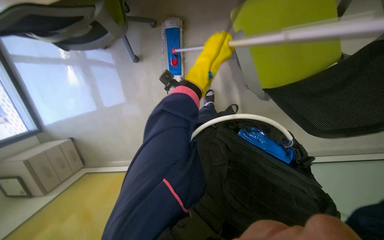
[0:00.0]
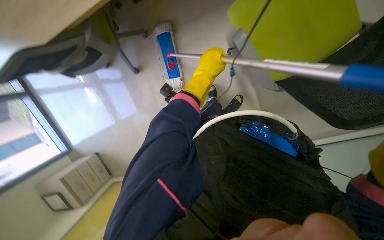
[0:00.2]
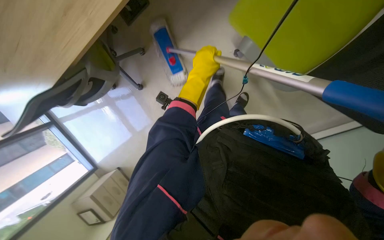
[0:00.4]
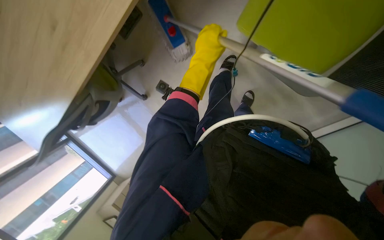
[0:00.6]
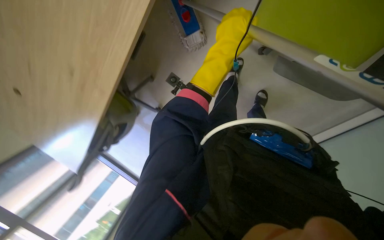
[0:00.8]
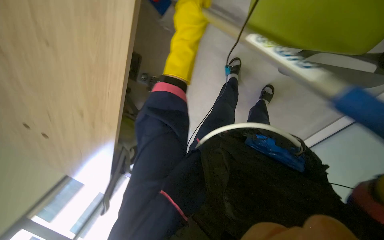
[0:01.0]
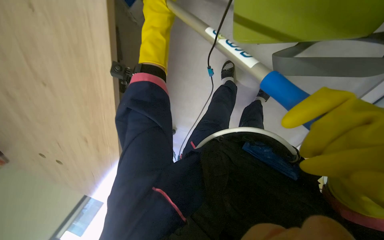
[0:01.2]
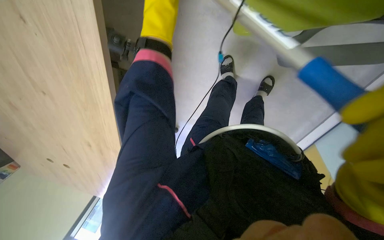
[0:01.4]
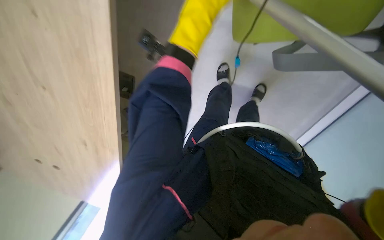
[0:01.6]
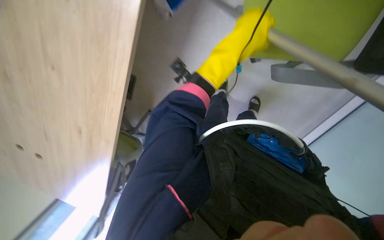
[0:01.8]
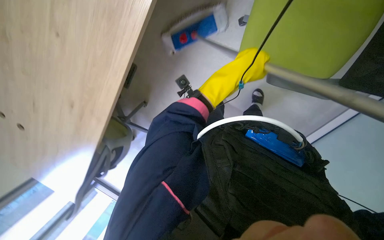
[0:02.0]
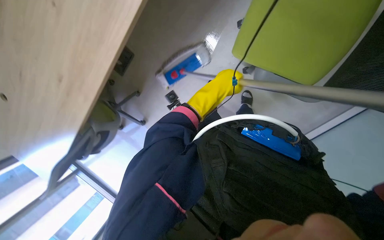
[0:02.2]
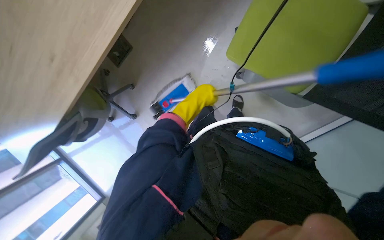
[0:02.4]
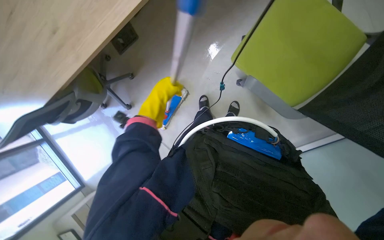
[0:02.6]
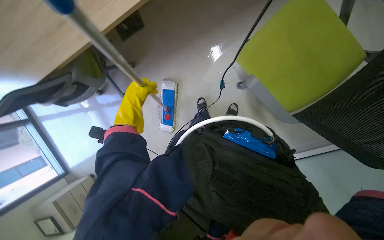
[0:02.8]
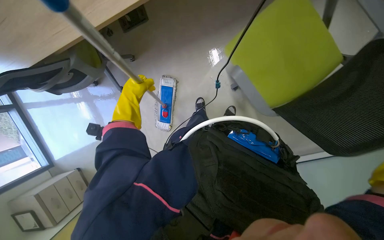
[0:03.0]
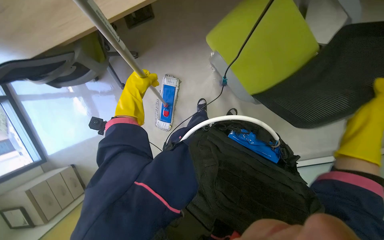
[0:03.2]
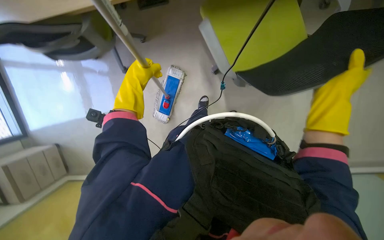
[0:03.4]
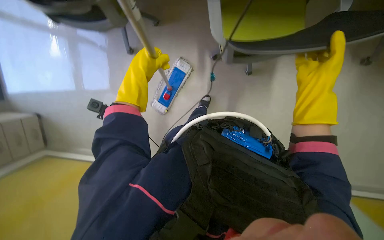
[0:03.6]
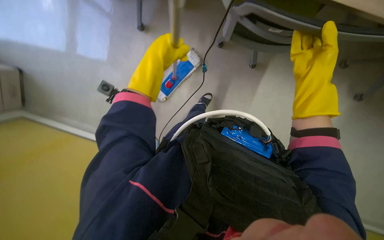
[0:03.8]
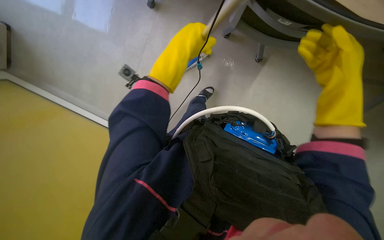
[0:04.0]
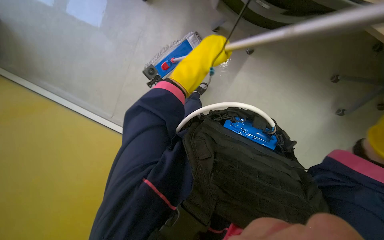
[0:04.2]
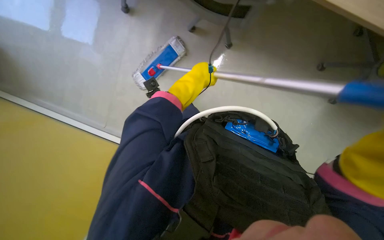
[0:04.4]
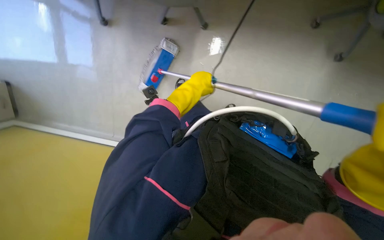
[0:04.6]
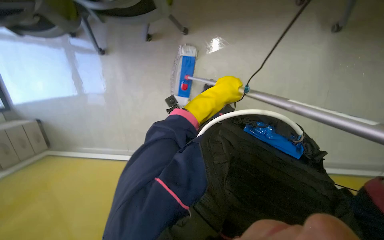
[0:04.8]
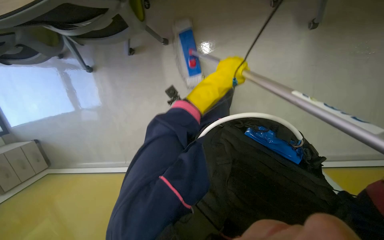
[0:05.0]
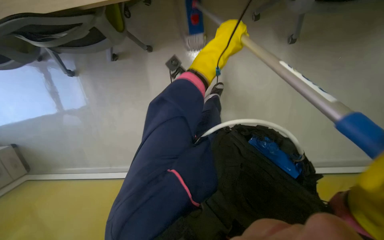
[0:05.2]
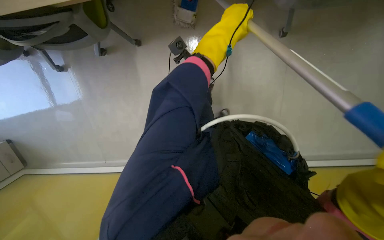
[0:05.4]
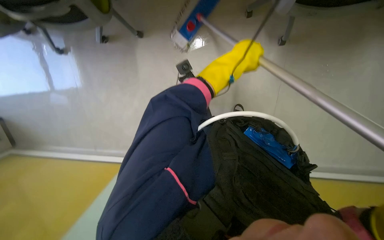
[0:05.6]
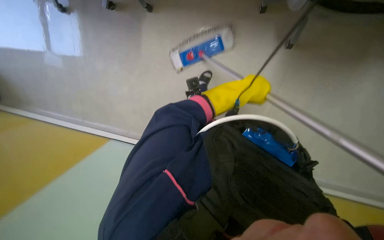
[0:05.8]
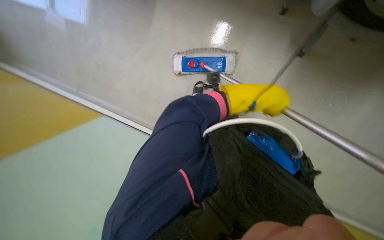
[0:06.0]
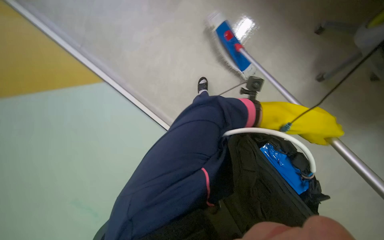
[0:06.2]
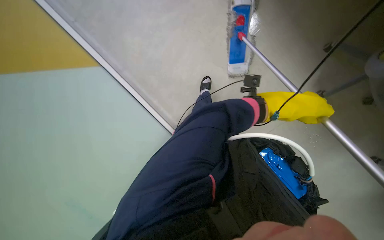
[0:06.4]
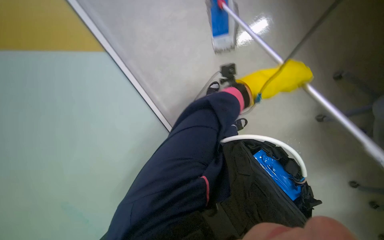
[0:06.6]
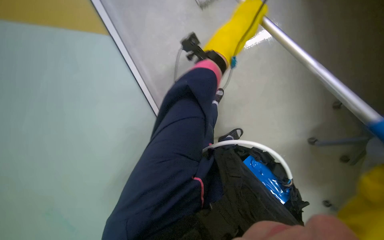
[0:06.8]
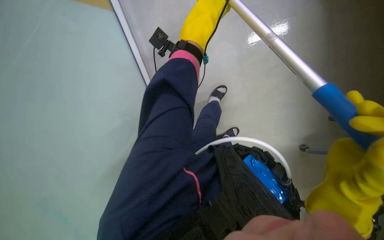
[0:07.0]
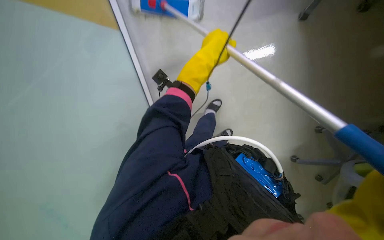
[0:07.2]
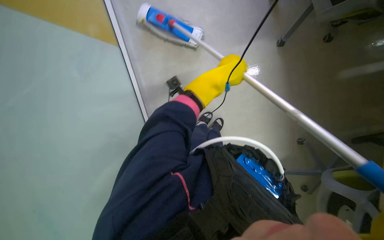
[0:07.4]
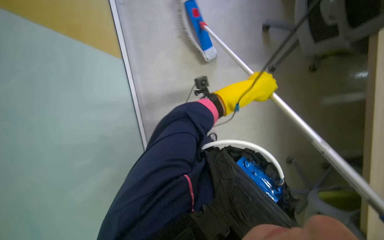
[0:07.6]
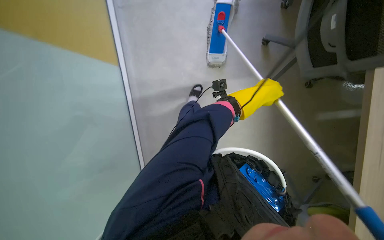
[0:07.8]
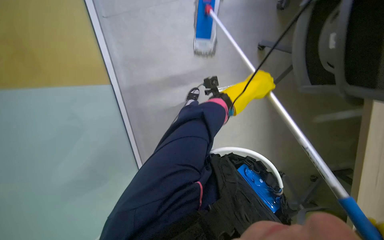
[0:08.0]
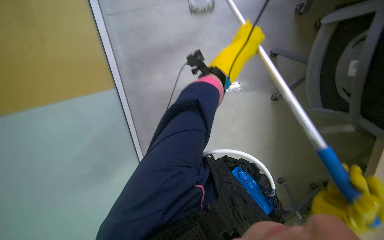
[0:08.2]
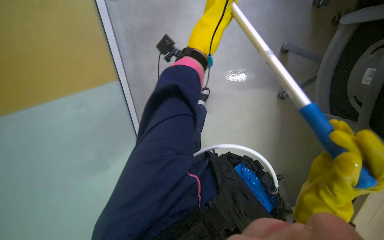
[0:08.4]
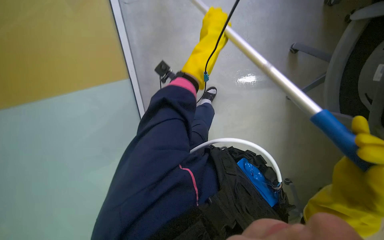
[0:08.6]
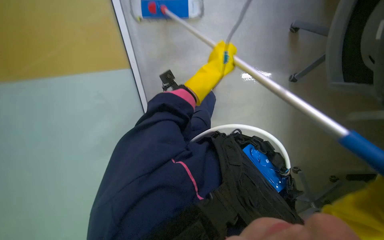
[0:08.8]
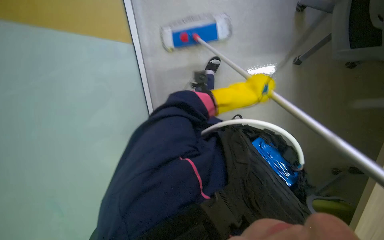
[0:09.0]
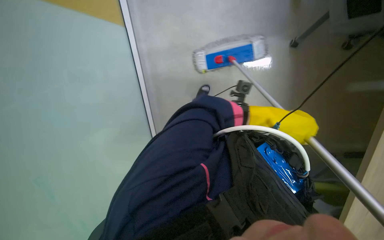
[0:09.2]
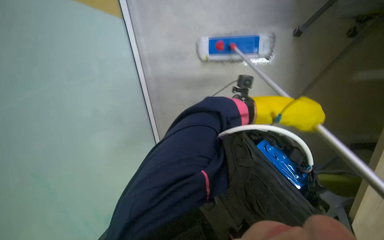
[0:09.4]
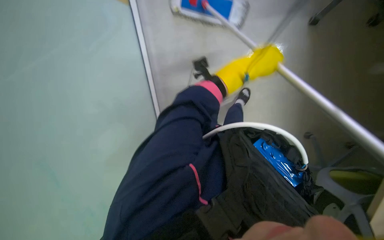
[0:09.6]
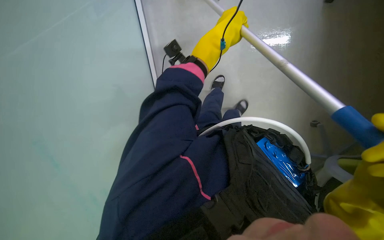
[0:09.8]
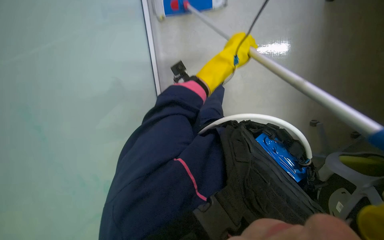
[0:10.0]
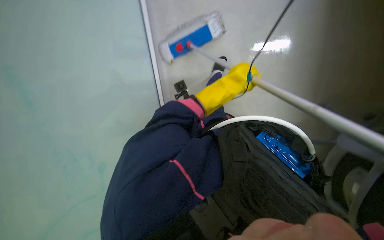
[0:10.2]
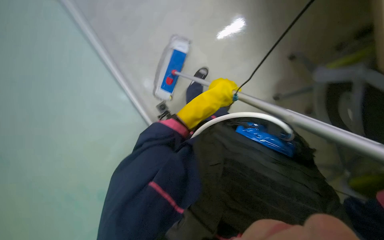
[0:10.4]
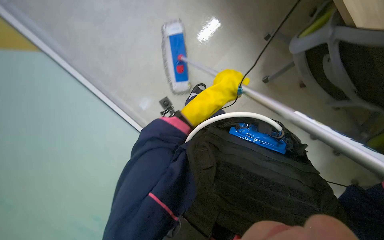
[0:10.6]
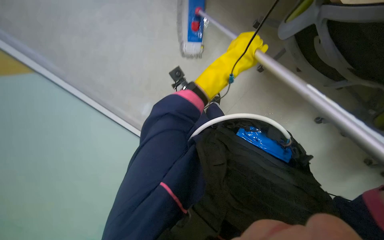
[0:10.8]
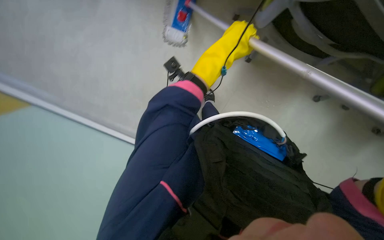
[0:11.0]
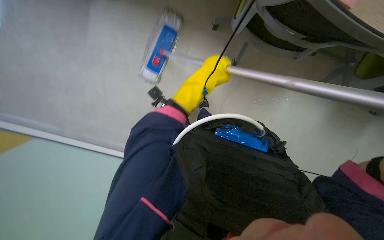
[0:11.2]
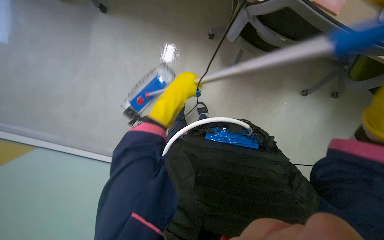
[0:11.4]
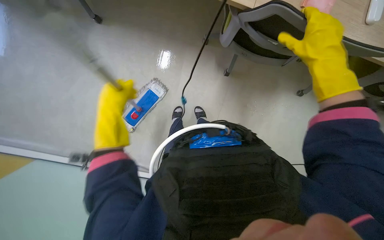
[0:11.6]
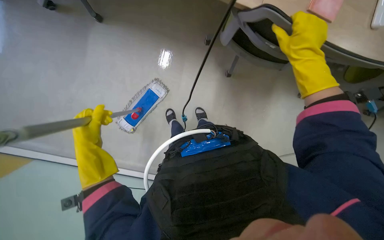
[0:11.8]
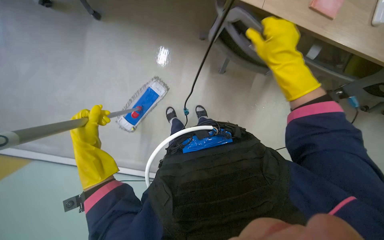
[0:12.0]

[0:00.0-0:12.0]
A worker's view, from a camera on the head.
Job: mopping floor.
The whole recording: Mopping the floor. The worker mops the floor, moving chairs and wringing the mop.
0:00.0 to 0:01.6: The view pans to the left by some 20 degrees. The scene rotates counterclockwise by approximately 30 degrees.
0:01.6 to 0:03.0: Everything in view rotates some 25 degrees clockwise. The left hand moves down the picture, farther from the camera and to the left, about 40 cm.
0:03.0 to 0:04.4: The left hand moves to the right, roughly 20 cm.
0:04.4 to 0:06.0: The left hand travels to the right by approximately 50 cm.
0:06.0 to 0:07.6: The left hand travels up the picture and back again, roughly 20 cm each way.
0:07.6 to 0:09.0: The left hand moves roughly 20 cm up the picture and comes back.
0:09.0 to 0:10.4: The left hand moves up and down the picture over approximately 20 cm, changing direction 2 times.
0:10.4 to 0:12.0: The left hand goes some 30 cm to the left.

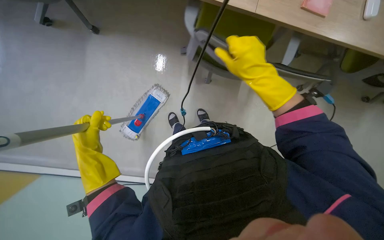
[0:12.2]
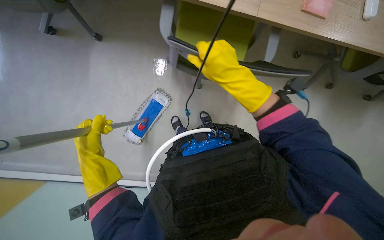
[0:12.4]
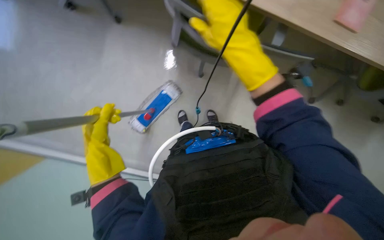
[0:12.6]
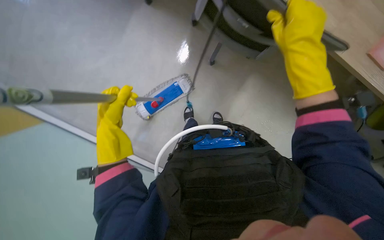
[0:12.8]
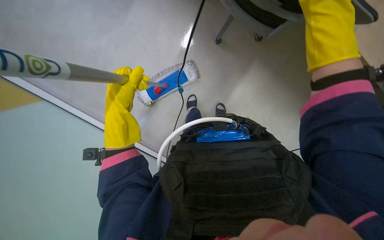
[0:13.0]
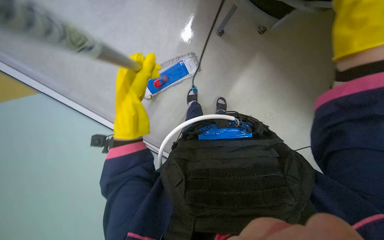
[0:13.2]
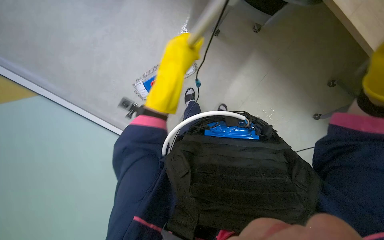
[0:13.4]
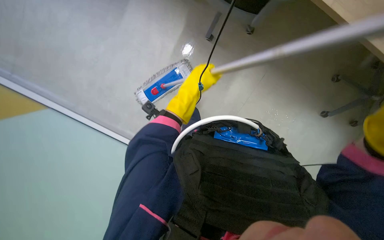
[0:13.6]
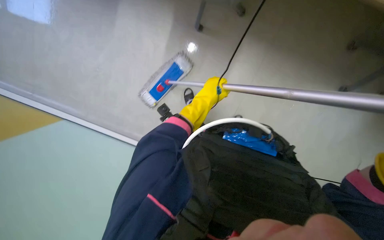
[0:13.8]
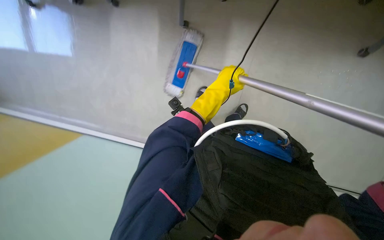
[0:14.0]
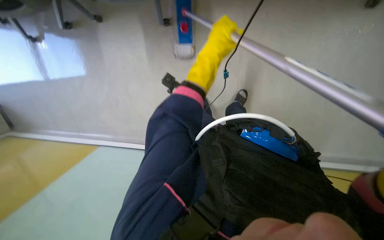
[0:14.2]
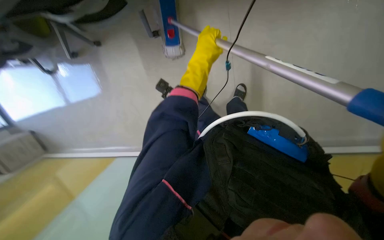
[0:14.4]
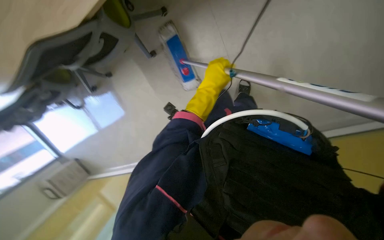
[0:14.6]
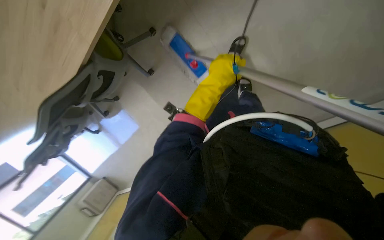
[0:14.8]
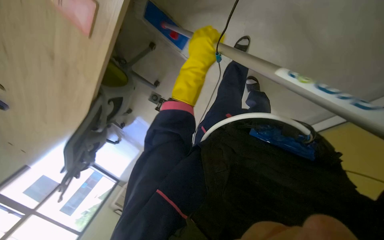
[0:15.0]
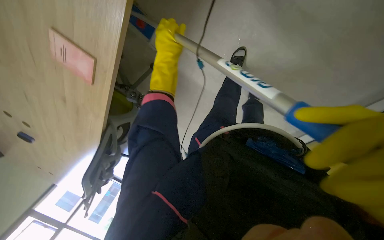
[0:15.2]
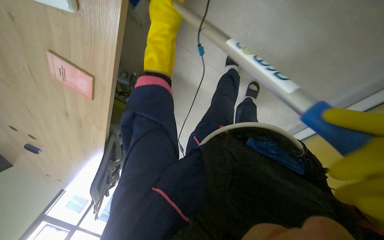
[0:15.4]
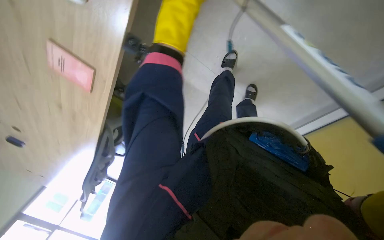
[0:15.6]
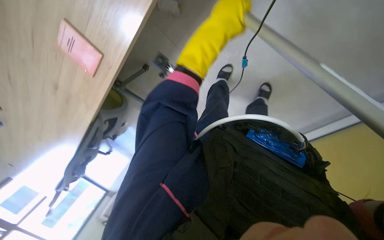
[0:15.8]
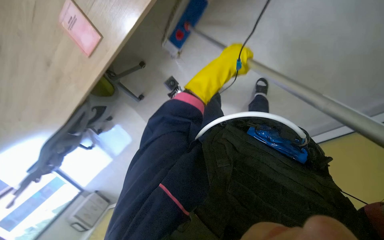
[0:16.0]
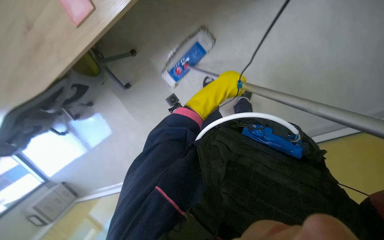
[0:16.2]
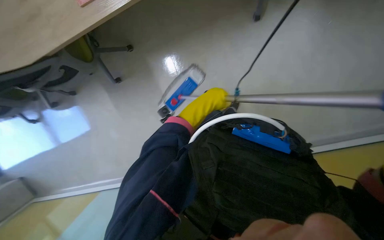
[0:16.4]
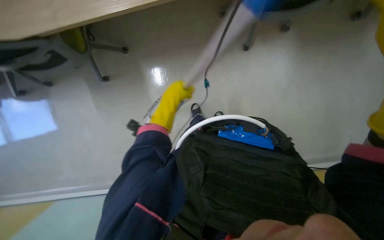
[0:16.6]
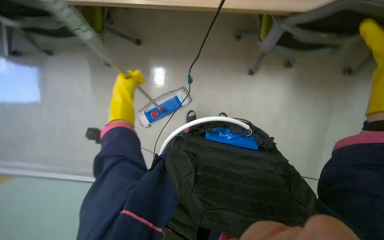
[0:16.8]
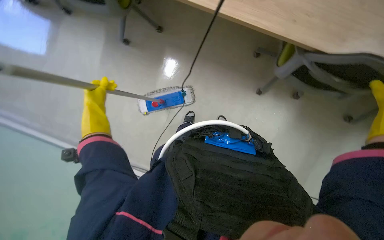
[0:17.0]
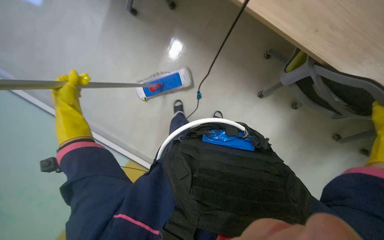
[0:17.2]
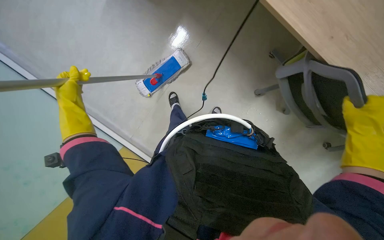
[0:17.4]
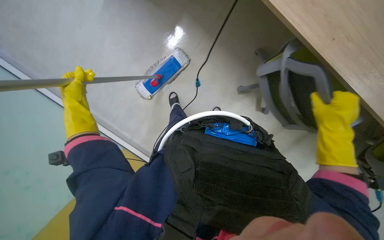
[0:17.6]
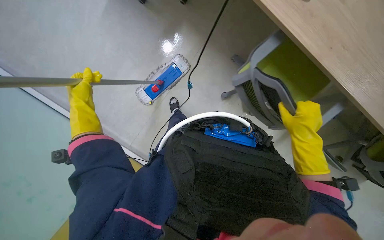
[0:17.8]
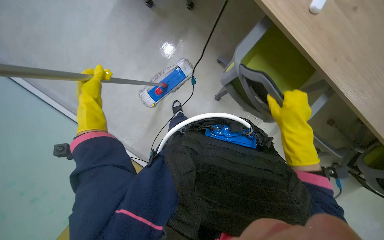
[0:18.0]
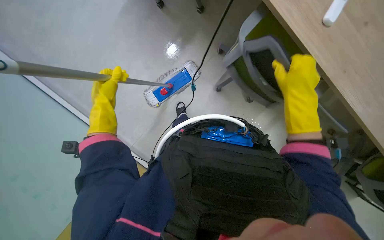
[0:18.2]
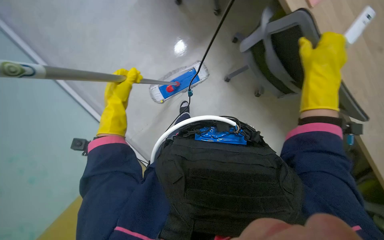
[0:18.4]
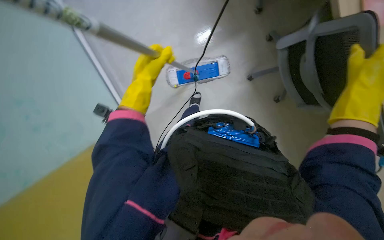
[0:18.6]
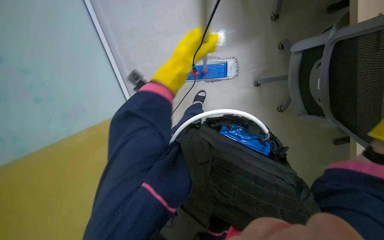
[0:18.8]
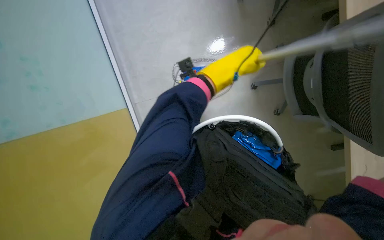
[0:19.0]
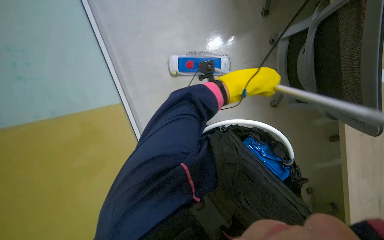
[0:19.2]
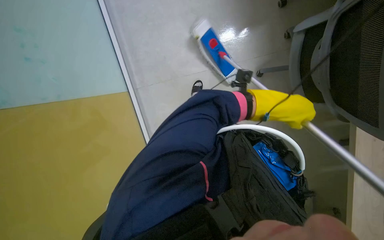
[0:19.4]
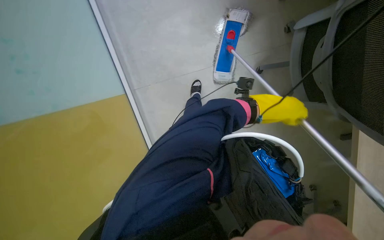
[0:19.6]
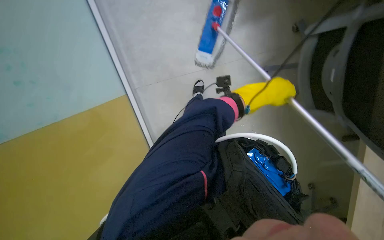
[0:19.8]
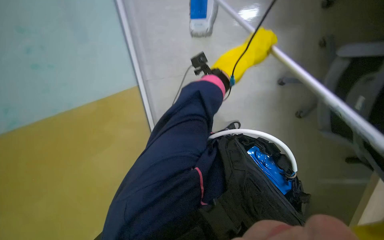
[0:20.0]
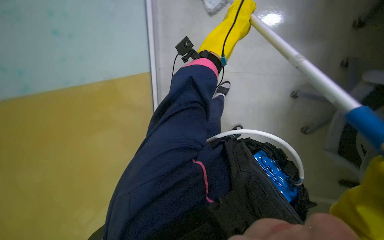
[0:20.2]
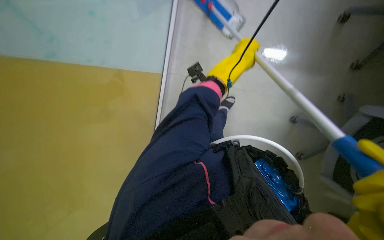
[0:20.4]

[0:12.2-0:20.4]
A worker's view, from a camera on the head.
Job: mopping floor.
The whole recording: Mopping the floor. The worker mops the floor, moving chairs and wringing the mop.
0:12.2 to 0:13.8: Everything in view rotates roughly 30 degrees clockwise. The left hand moves to the right, some 15 cm.
0:13.8 to 0:15.4: The camera is carried roughly 40 cm. The camera sweeps to the left, by about 25 degrees. The scene turns roughly 35 degrees counterclockwise in the picture.
0:15.4 to 0:17.2: The camera is aimed some 40 degrees further to the right. The wearer looks some 20 degrees further upward. The scene turns some 85 degrees clockwise in the picture.
0:17.2 to 0:18.8: The left hand is displaced to the right by roughly 30 cm.
